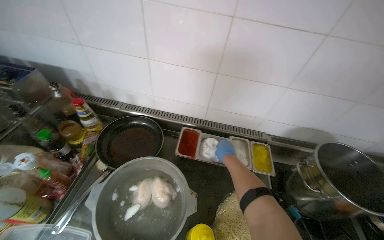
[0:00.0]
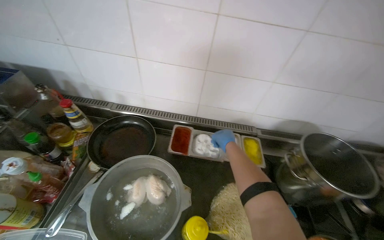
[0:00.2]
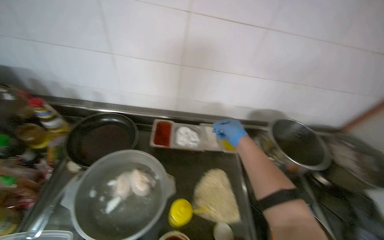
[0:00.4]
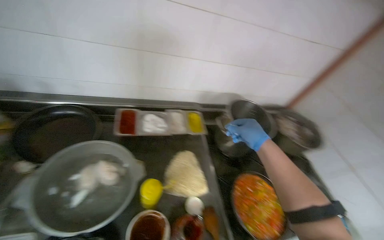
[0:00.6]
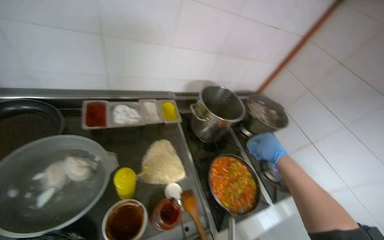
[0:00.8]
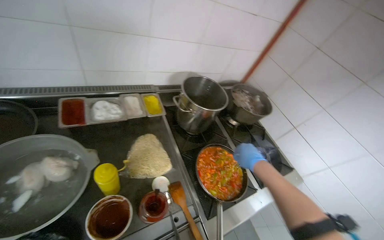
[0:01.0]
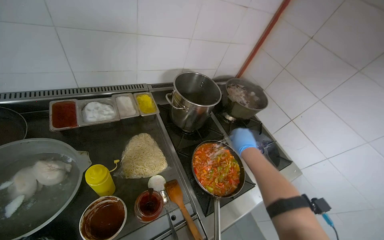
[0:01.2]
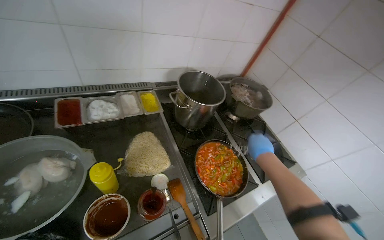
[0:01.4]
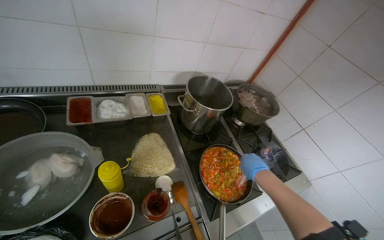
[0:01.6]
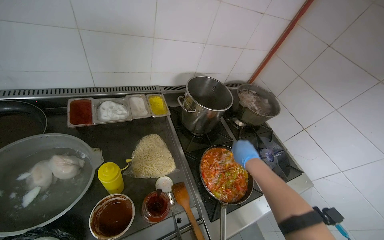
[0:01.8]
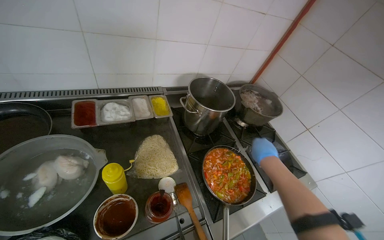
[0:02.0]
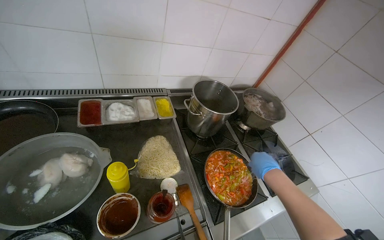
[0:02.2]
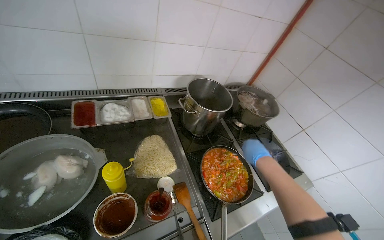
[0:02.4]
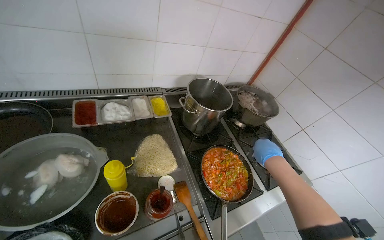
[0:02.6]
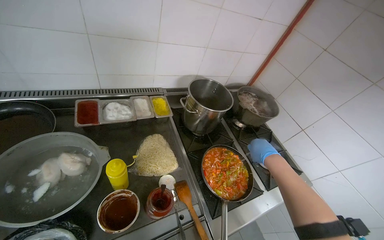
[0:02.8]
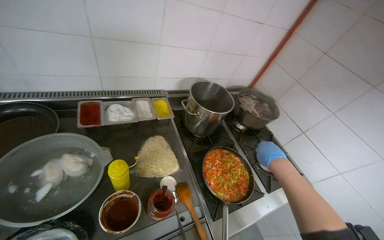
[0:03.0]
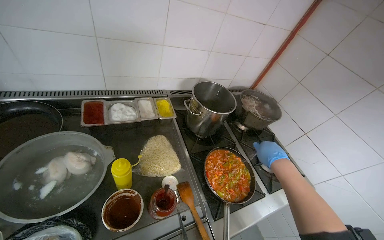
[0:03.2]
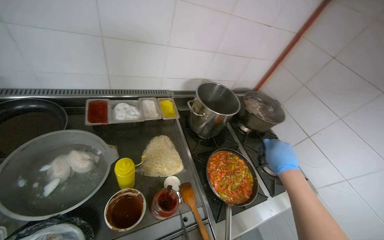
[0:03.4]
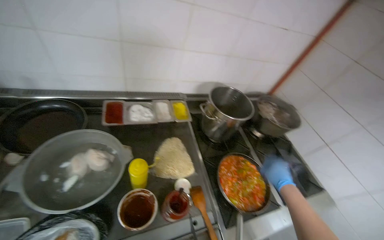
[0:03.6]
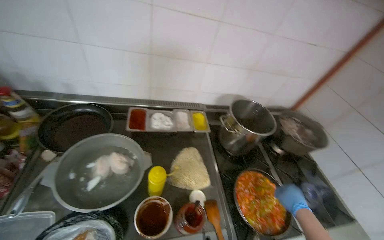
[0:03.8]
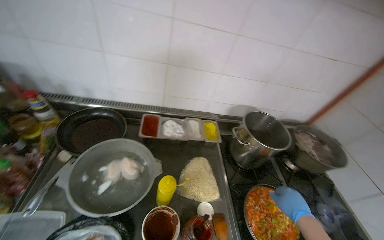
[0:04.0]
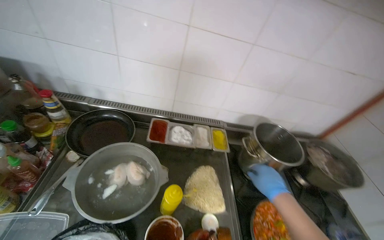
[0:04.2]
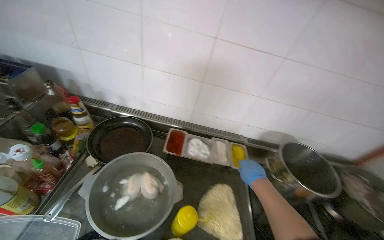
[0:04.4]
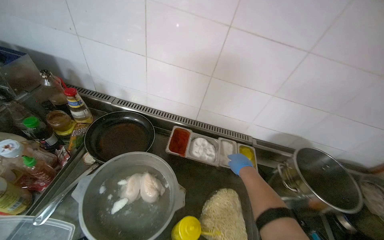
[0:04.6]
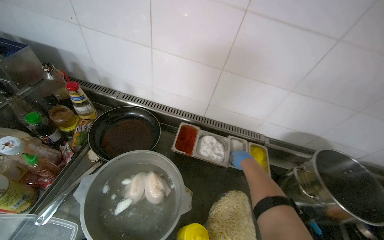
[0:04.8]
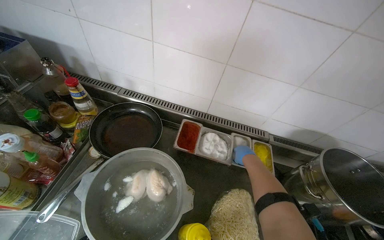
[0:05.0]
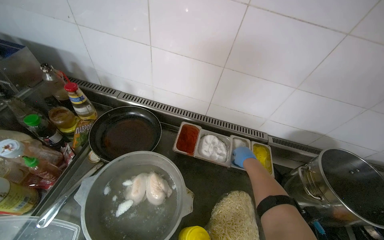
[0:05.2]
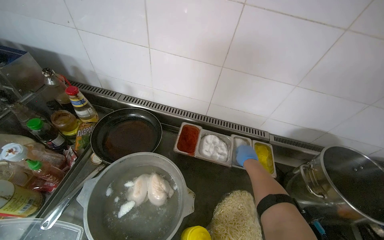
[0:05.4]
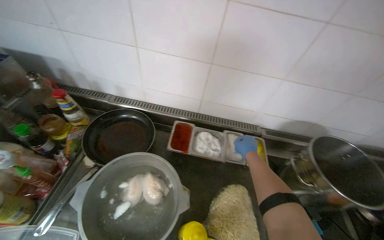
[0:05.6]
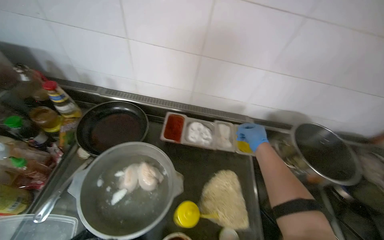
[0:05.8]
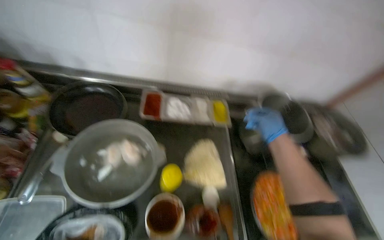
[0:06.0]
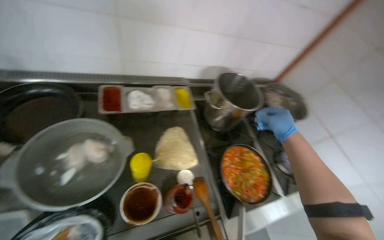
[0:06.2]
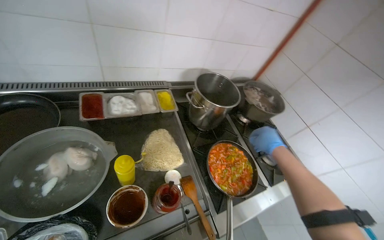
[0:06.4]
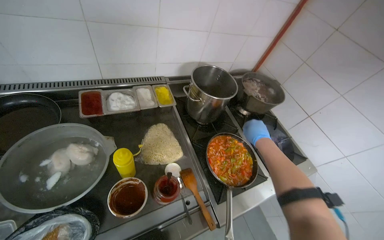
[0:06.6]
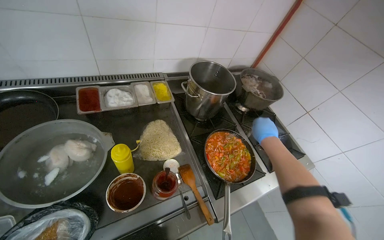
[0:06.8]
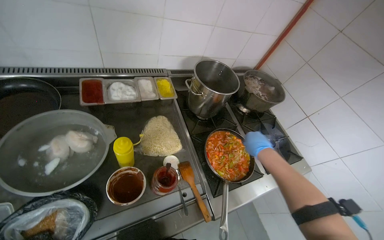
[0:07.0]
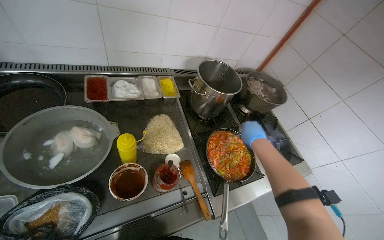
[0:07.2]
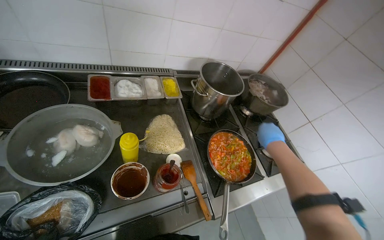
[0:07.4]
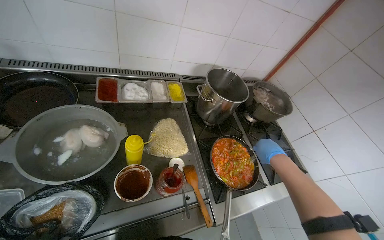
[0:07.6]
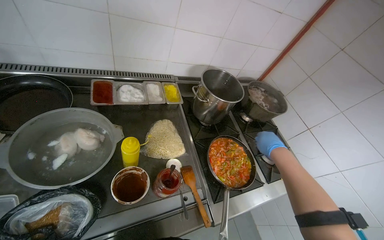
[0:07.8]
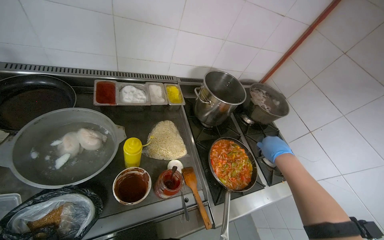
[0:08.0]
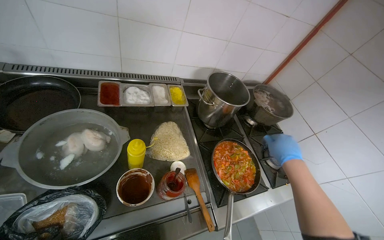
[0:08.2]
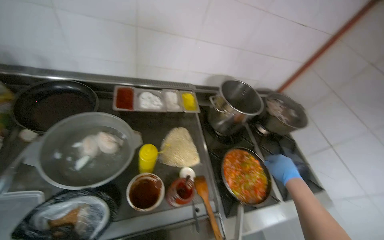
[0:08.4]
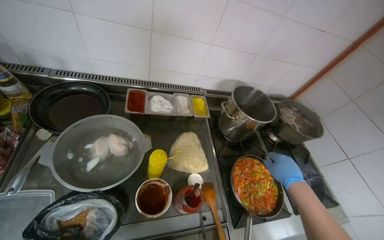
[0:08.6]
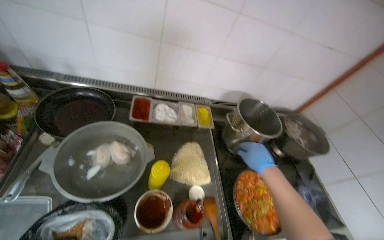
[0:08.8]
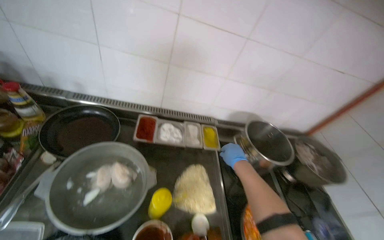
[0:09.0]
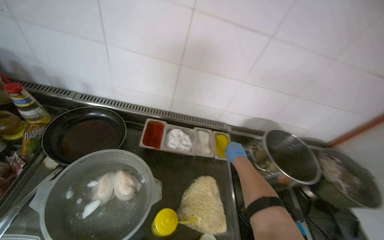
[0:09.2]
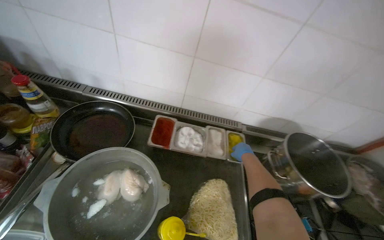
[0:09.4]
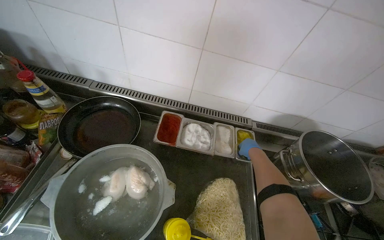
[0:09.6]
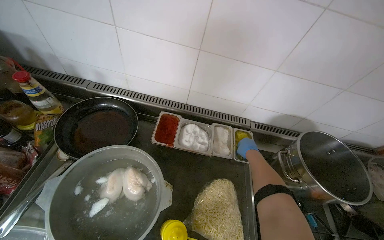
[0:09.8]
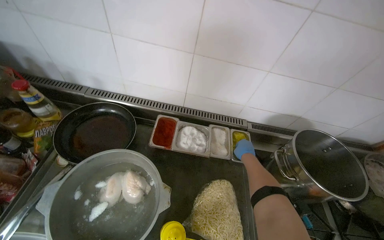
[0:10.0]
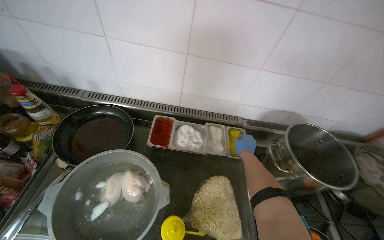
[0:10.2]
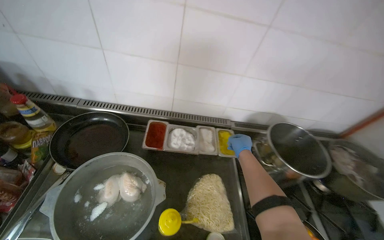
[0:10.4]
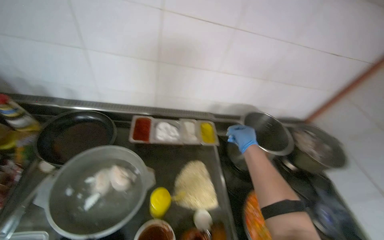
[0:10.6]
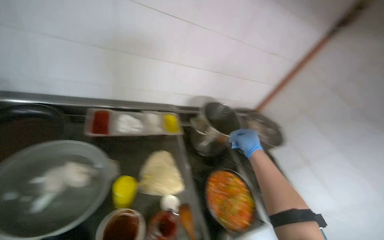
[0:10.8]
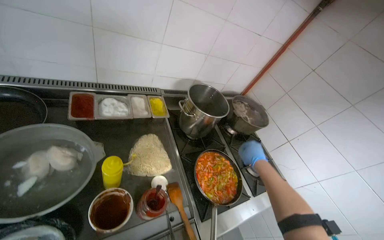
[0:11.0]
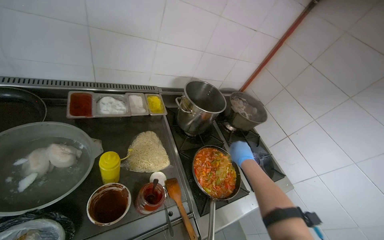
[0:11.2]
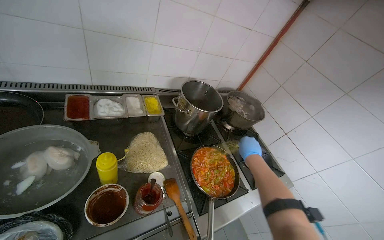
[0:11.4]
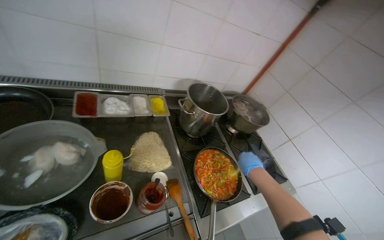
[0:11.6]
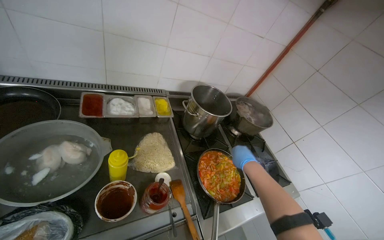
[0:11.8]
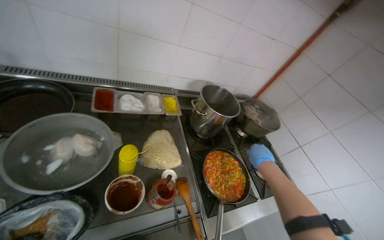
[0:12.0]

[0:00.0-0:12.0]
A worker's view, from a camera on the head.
Job: cooking food.
The whole recording: Adding and stirring vegetables in pan. The worker stirs the vegetables in a pan, tastes them, and adds sauce and seasoning.
0:00.0 to 0:01.6: The wearer looks roughly 35 degrees further to the right.
0:03.0 to 0:04.4: The head rotates some 30 degrees to the left. The right hand moves to the left, some 35 cm.
0:04.4 to 0:06.0: The view tilts some 15 degrees downward.
0:06.0 to 0:07.6: The right hand heads down the picture, covering roughly 15 cm.
0:07.6 to 0:09.0: The right hand shifts roughly 25 cm to the left and farther from the camera.
0:10.4 to 0:12.0: The camera is aimed approximately 20 degrees further to the right. The right hand heads to the right and nearer to the camera, covering some 40 cm.

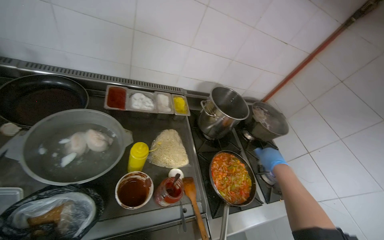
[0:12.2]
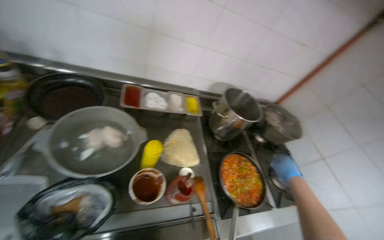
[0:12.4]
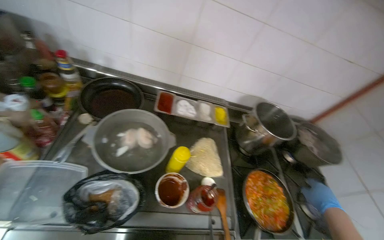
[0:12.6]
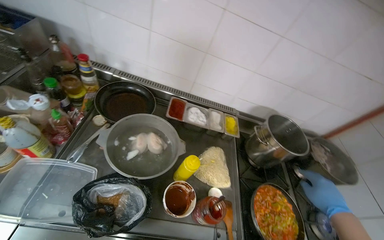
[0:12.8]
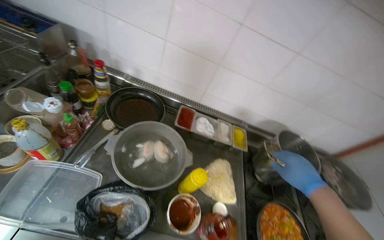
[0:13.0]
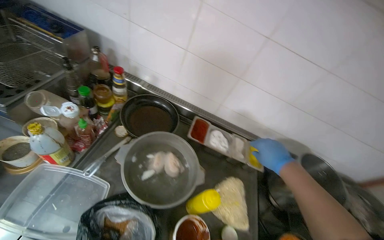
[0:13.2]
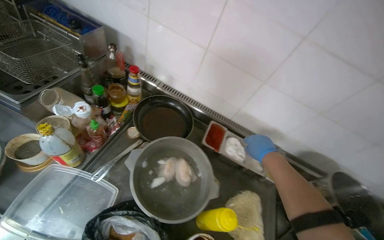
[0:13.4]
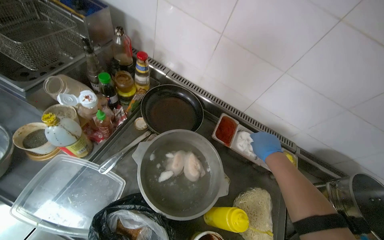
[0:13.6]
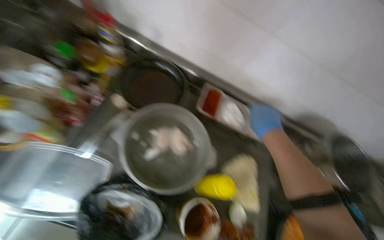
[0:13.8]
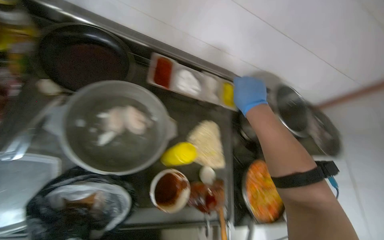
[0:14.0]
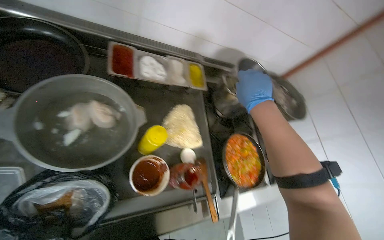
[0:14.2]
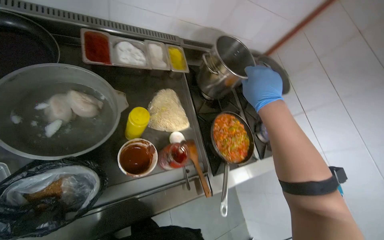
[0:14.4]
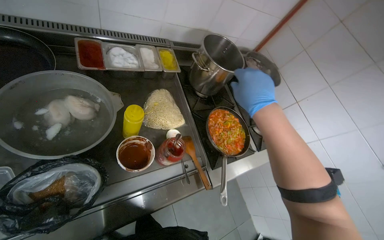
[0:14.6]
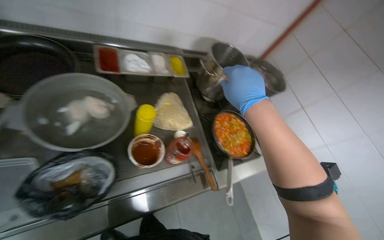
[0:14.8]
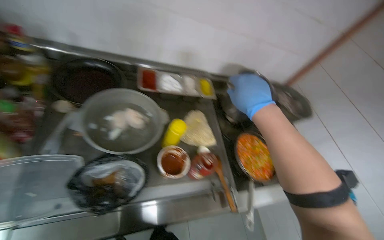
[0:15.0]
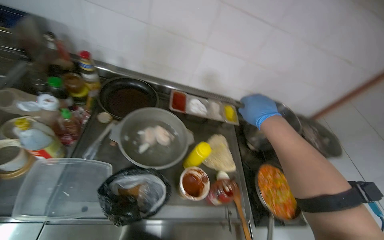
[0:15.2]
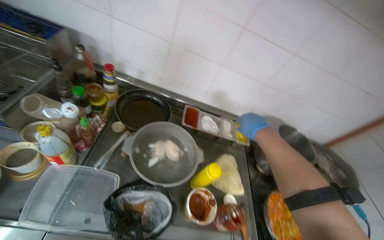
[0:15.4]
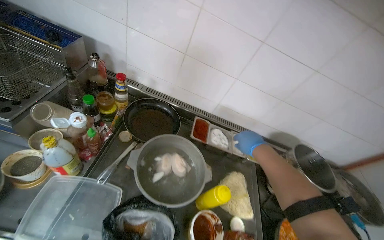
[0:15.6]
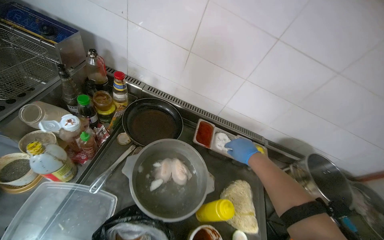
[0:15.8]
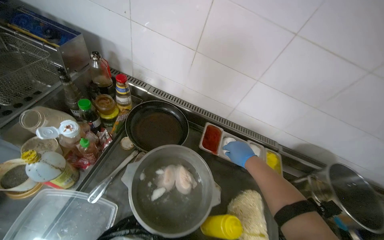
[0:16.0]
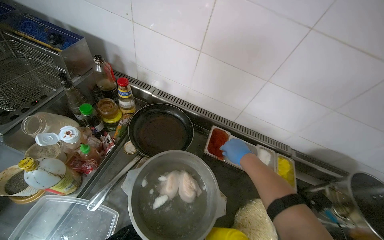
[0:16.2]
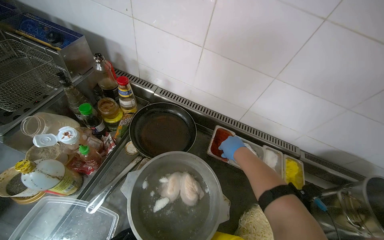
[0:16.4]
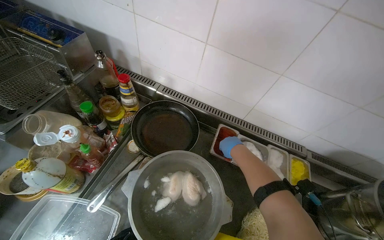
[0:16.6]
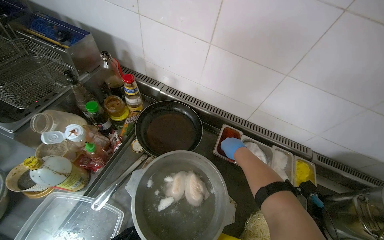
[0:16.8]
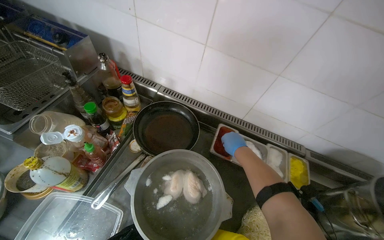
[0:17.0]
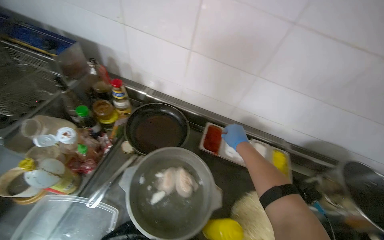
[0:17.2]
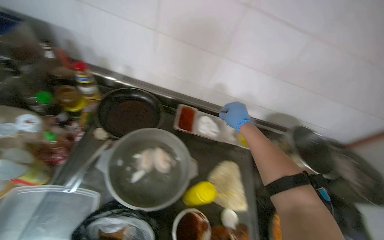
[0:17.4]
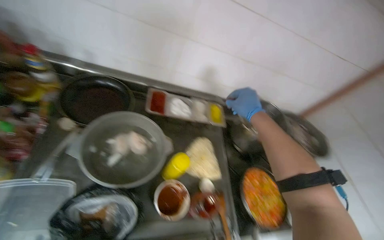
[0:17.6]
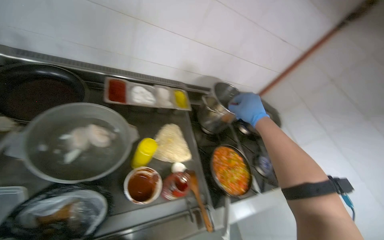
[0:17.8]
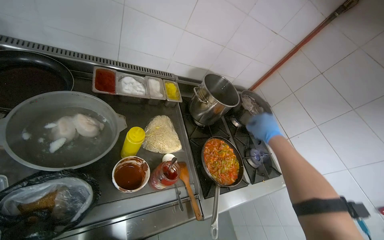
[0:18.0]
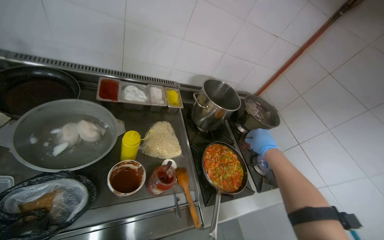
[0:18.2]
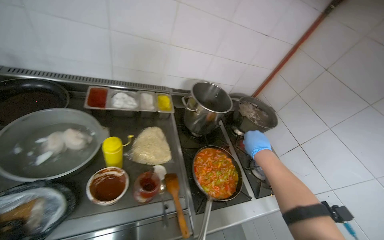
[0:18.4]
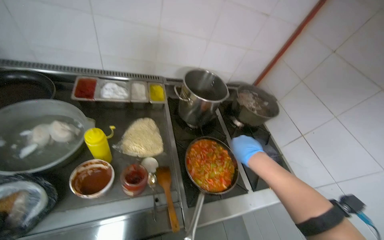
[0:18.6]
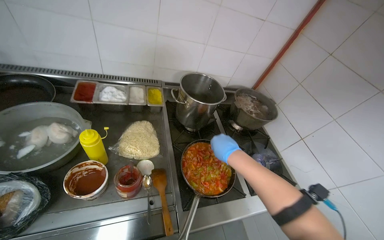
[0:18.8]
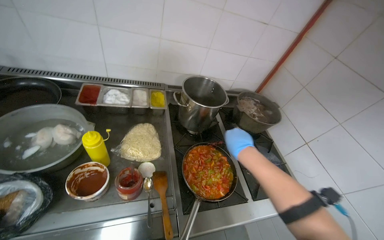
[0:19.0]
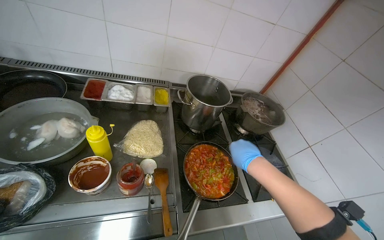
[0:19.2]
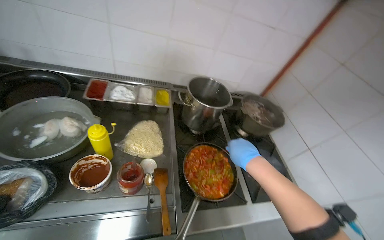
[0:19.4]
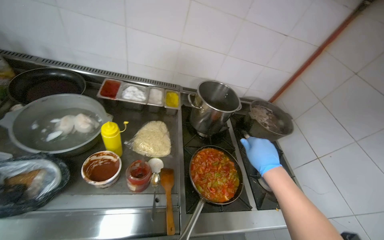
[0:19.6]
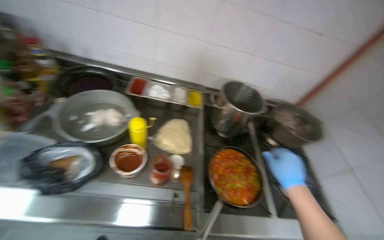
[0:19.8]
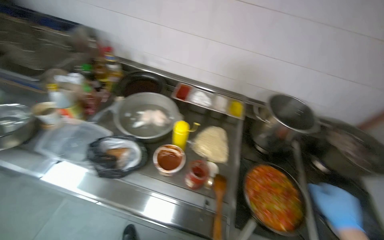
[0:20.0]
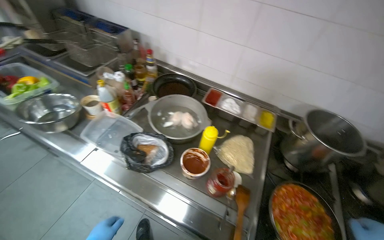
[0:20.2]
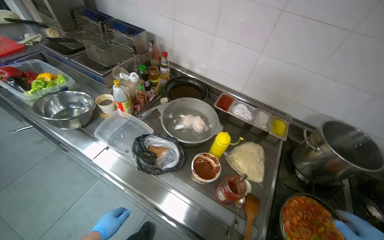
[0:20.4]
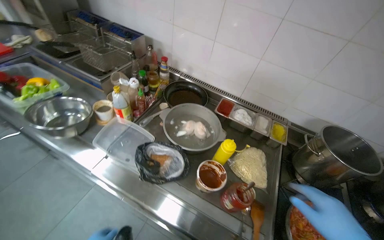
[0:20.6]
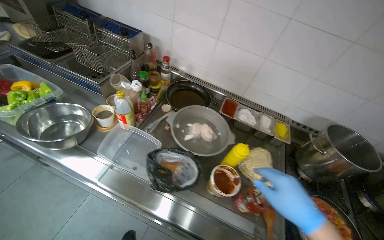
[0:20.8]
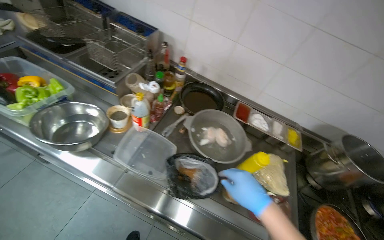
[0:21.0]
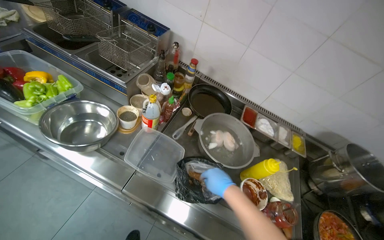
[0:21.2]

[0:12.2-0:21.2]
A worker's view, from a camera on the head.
Job: cooking food.
The whole recording: Adding and stirring vegetables in pan. The worker stirs the vegetables in a pan, tastes them, and adds sauce and seasoning.
0:12.2 to 0:13.8: The head rotates about 30 degrees to the left. The right hand moves to the left and up the picture, some 50 cm.
0:15.2 to 0:16.6: The head turns to the left by some 20 degrees. The right hand shifts about 40 cm farther from the camera.
0:16.6 to 0:18.2: The wearer's head swings approximately 35 degrees to the right.
0:18.2 to 0:19.8: The camera is aimed roughly 15 degrees further to the left.
0:19.8 to 0:21.2: The camera is carried about 50 cm. The wearer looks about 20 degrees further to the left.
